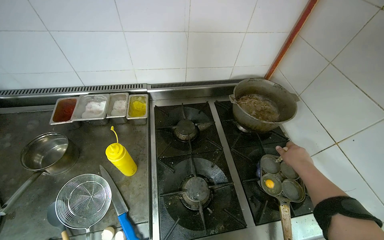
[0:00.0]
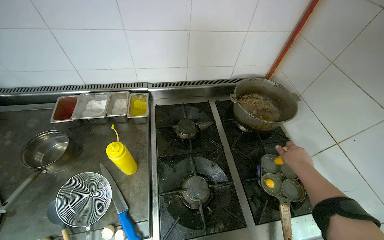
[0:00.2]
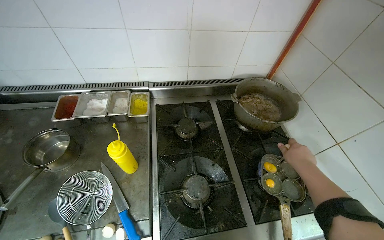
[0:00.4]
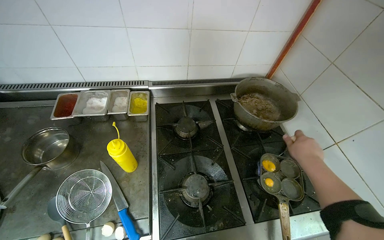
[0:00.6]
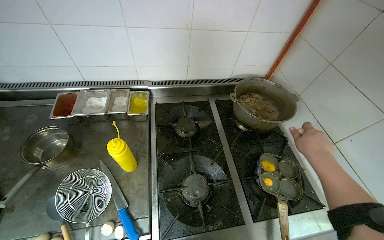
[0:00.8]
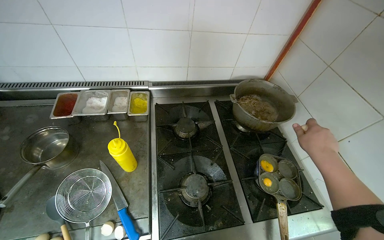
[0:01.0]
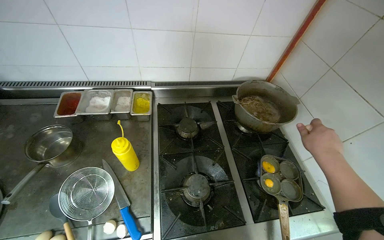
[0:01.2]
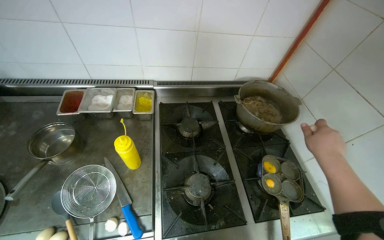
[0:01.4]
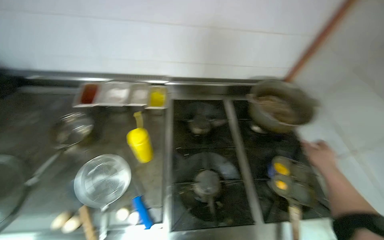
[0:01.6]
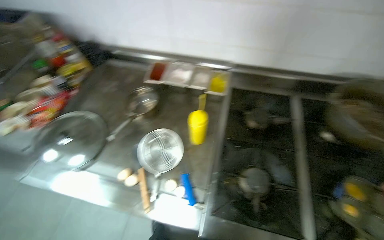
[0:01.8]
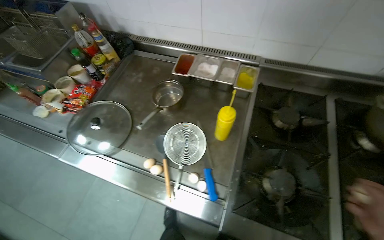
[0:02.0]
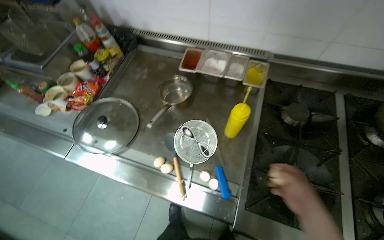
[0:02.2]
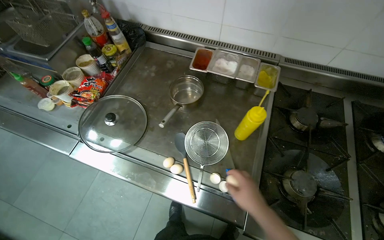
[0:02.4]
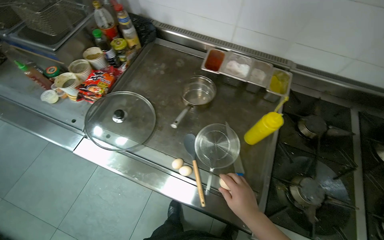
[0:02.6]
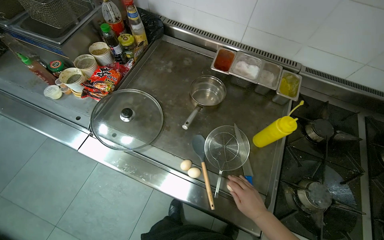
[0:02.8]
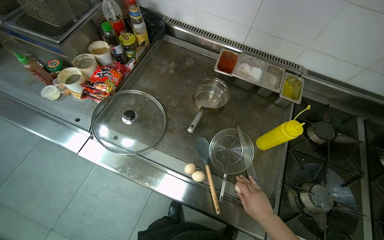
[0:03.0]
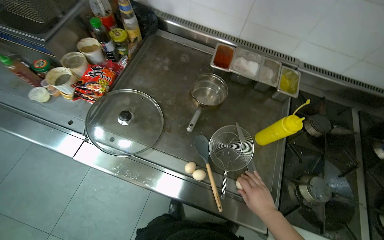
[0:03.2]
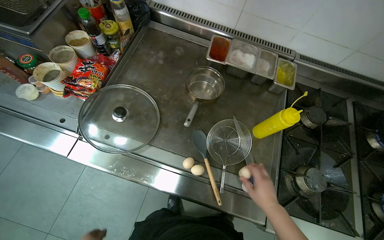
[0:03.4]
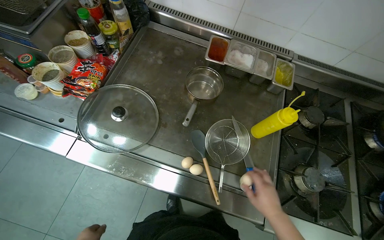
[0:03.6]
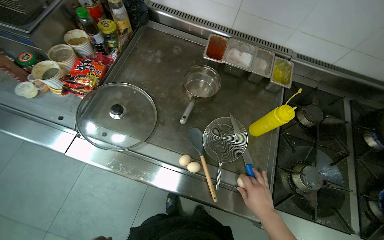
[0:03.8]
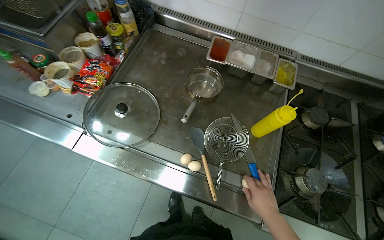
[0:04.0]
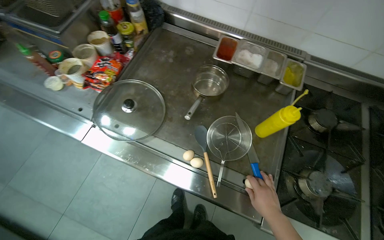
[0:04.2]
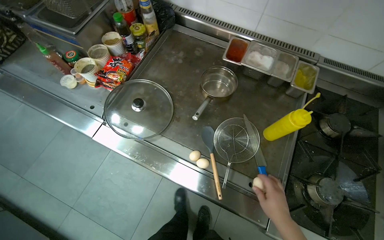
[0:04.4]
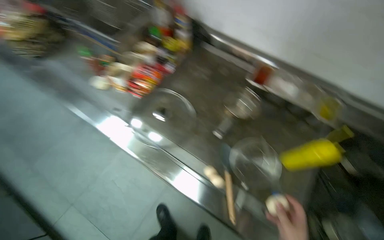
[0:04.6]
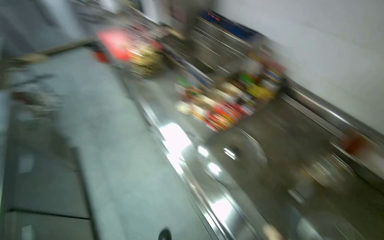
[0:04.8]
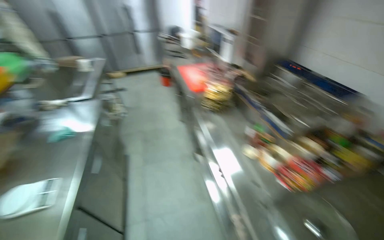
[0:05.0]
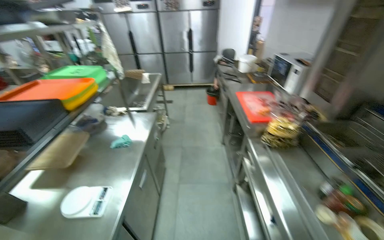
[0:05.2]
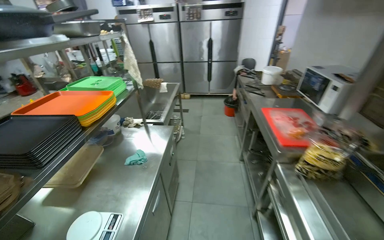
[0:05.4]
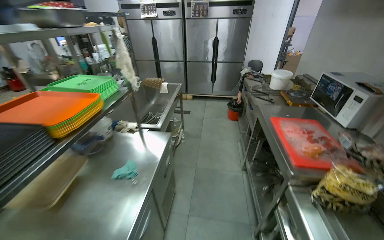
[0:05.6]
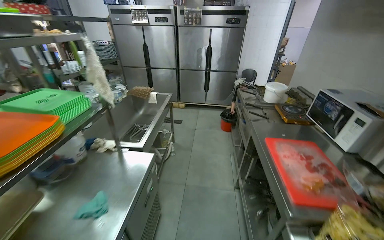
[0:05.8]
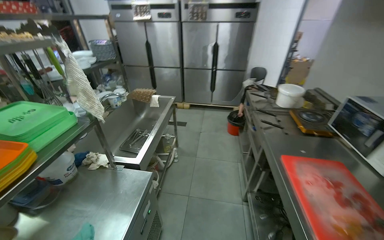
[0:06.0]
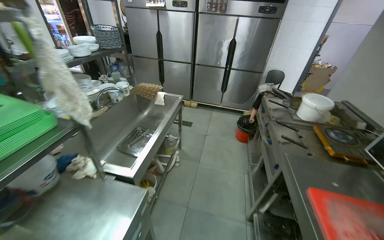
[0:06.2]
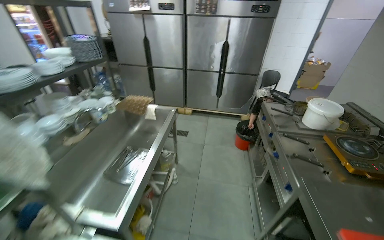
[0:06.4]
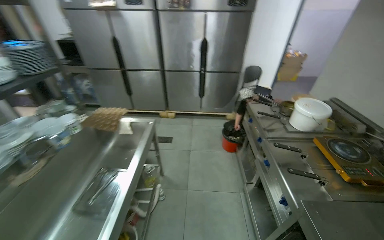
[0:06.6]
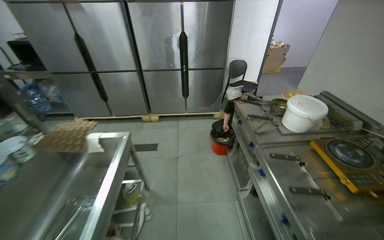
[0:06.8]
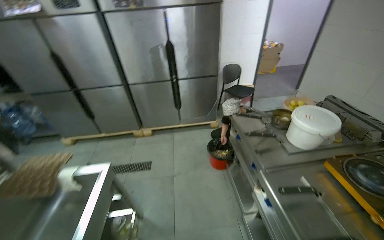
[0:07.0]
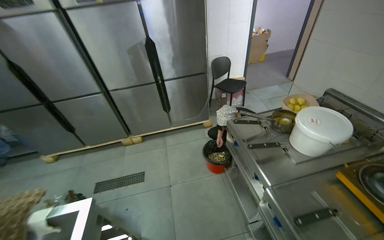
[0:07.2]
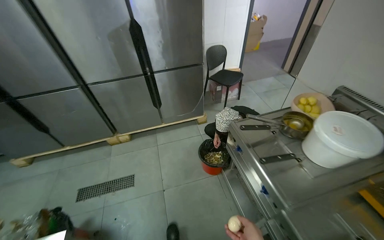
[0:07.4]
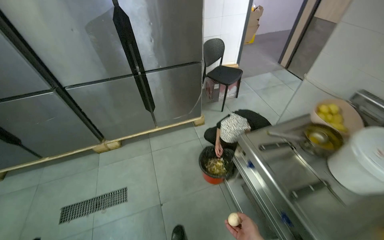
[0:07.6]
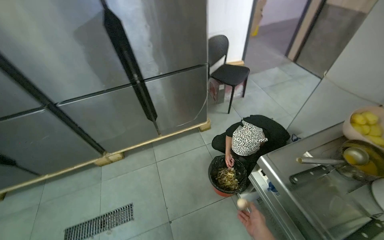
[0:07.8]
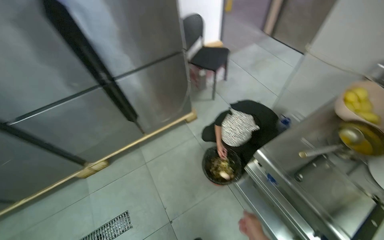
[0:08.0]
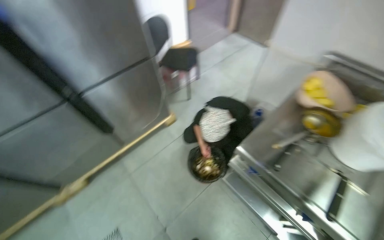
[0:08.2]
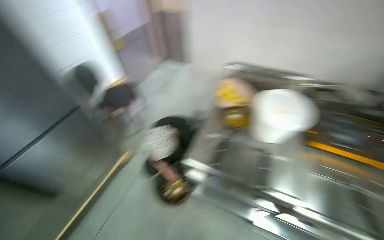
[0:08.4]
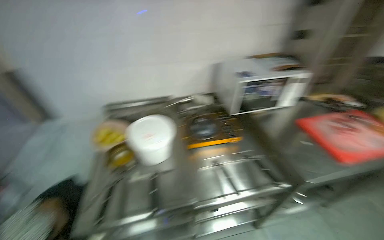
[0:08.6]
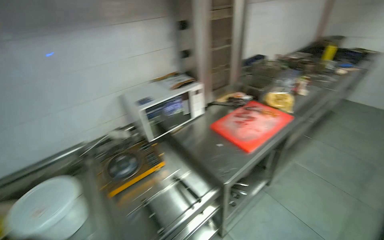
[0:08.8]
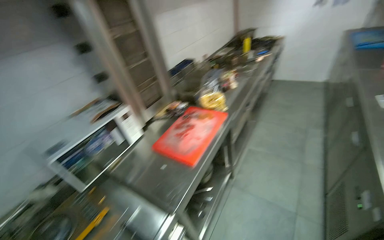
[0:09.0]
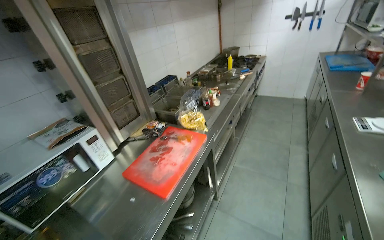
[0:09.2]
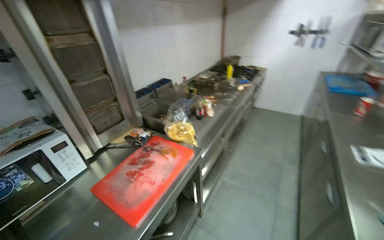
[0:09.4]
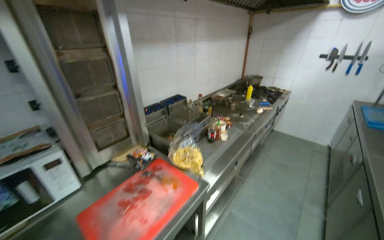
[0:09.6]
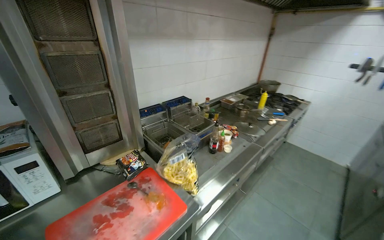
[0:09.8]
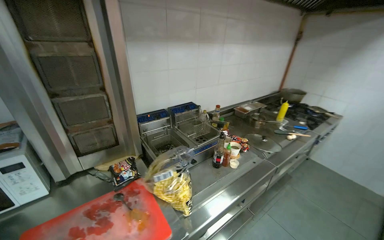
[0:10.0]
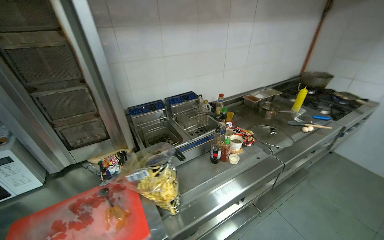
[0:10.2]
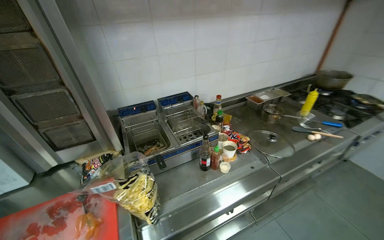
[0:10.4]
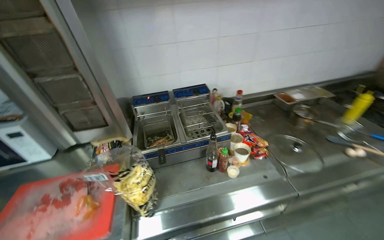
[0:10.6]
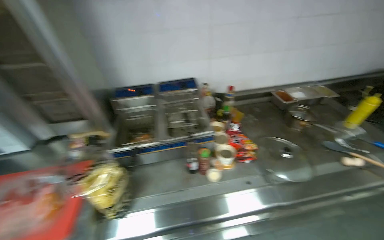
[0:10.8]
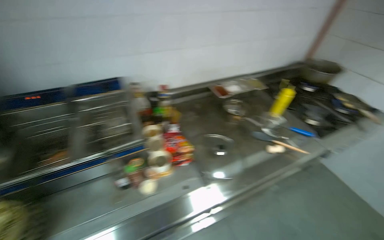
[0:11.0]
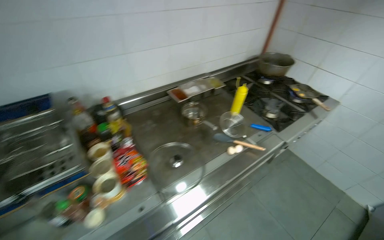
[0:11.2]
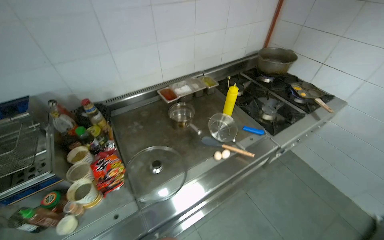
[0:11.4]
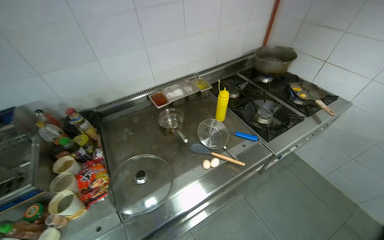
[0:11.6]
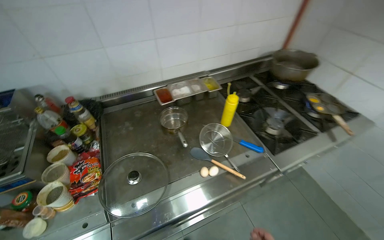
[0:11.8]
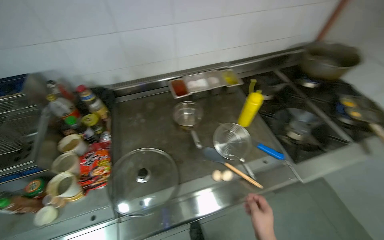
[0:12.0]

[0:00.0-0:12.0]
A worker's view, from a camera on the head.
Job: cooking food.
The whole recording: Cooking eggs on stove. The worker places a pan on the stove, adds oil, cracks multiple eggs into the pan, and adjusts the pan.
0:01.6 to 0:03.0: The wearer moves approximately 40 cm. The wearer's head swings roughly 25 degrees to the left.
0:04.4 to 0:06.0: The camera travels approximately 1 m. The wearer's head swings about 75 degrees to the left. The view tips upward by some 35 degrees.
0:06.0 to 0:07.6: The camera is carried about 1.5 m. The wearer looks approximately 25 degrees further to the right. The view tilts roughly 15 degrees downward.
0:07.6 to 0:09.0: The camera travels approximately 50 cm. The head turns to the right by roughly 120 degrees. The wearer looks roughly 15 degrees further upward.
0:10.4 to 0:12.0: The camera travels some 1 m. The wearer looks approximately 20 degrees further downward.

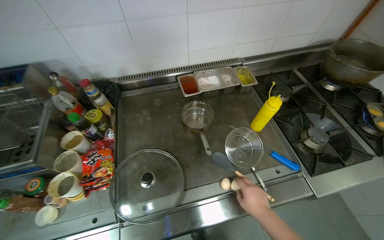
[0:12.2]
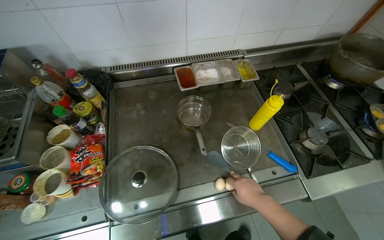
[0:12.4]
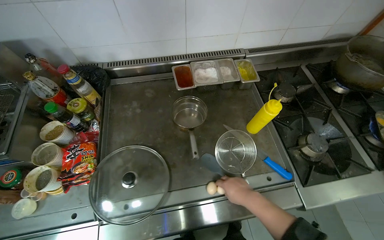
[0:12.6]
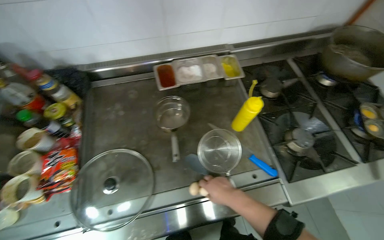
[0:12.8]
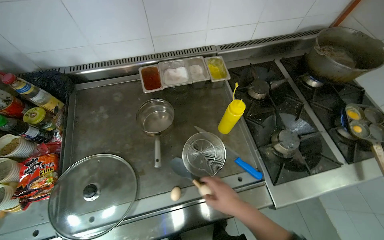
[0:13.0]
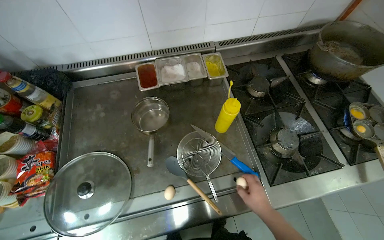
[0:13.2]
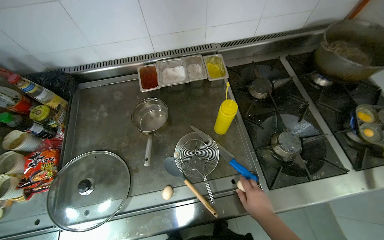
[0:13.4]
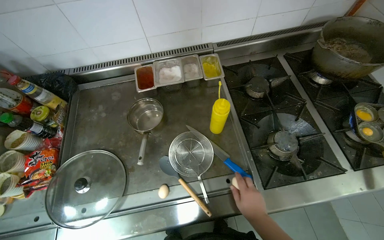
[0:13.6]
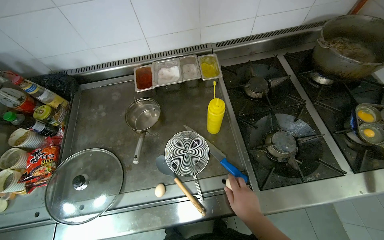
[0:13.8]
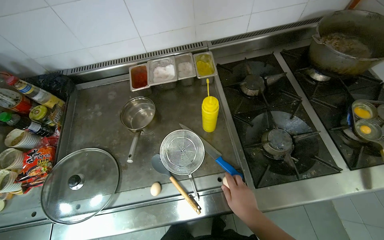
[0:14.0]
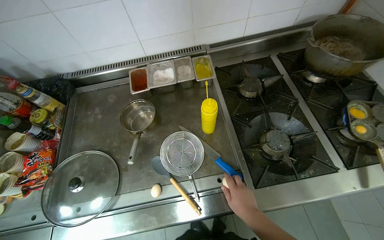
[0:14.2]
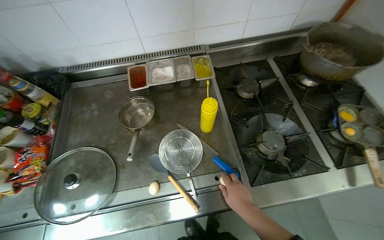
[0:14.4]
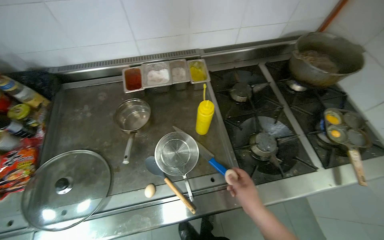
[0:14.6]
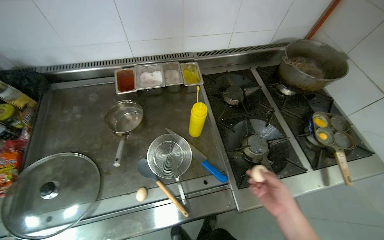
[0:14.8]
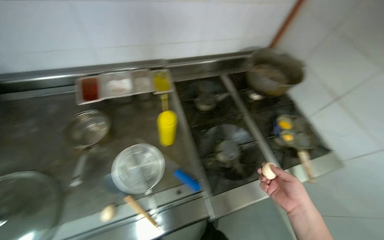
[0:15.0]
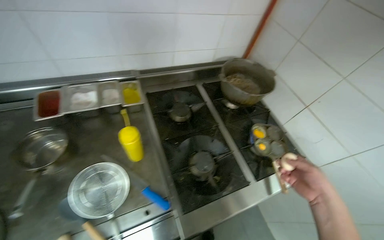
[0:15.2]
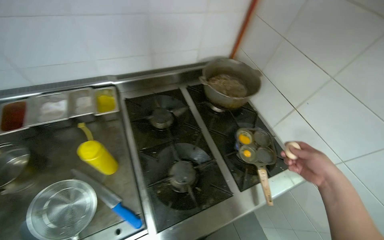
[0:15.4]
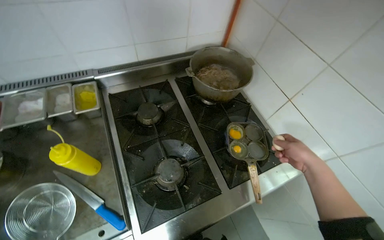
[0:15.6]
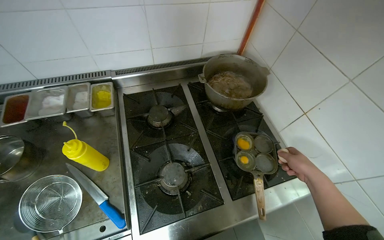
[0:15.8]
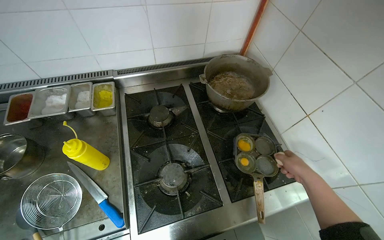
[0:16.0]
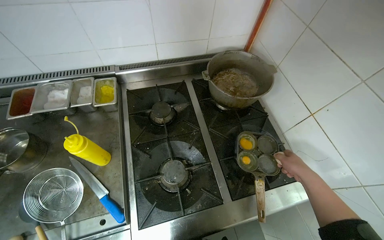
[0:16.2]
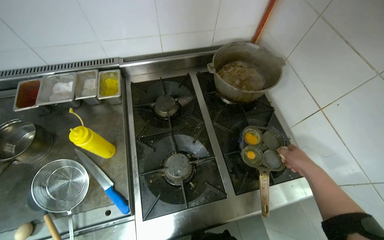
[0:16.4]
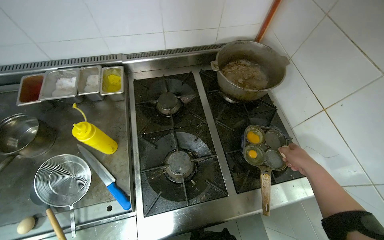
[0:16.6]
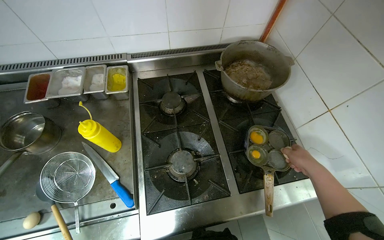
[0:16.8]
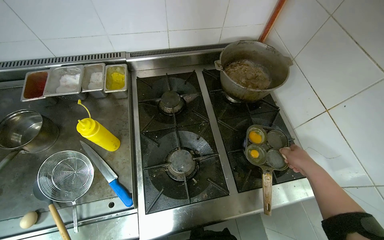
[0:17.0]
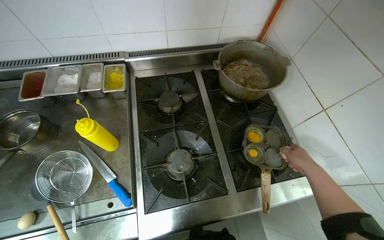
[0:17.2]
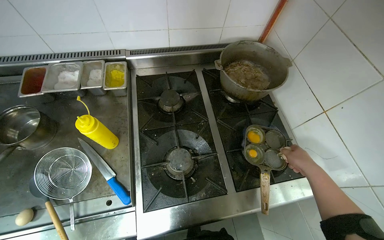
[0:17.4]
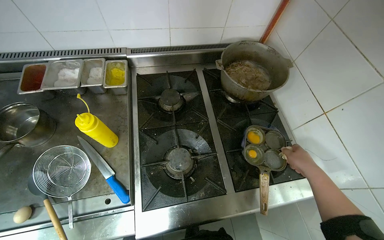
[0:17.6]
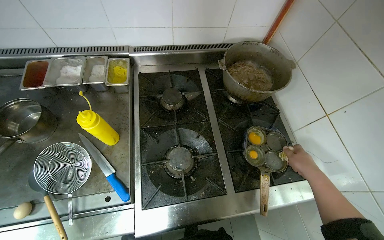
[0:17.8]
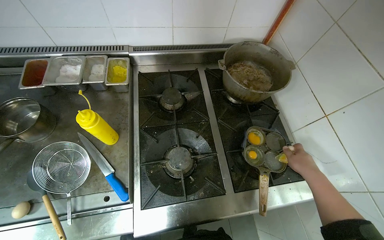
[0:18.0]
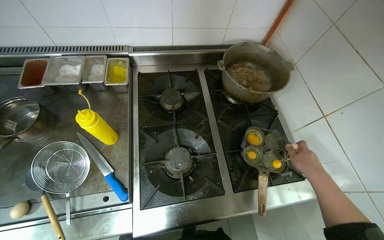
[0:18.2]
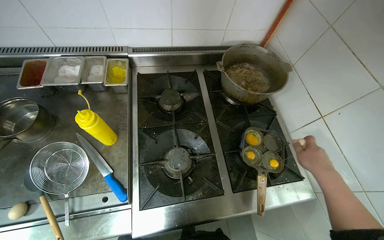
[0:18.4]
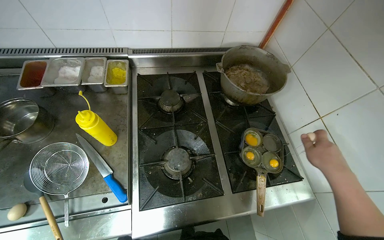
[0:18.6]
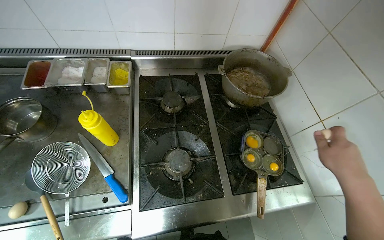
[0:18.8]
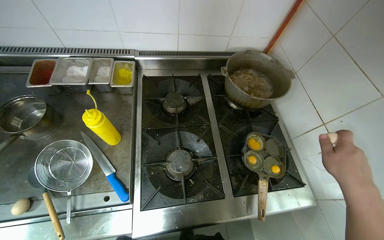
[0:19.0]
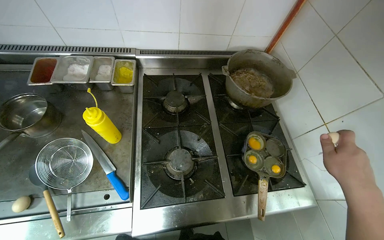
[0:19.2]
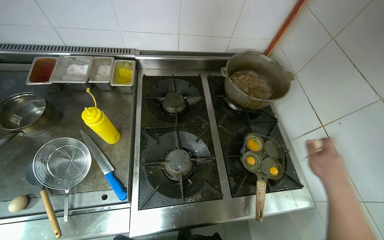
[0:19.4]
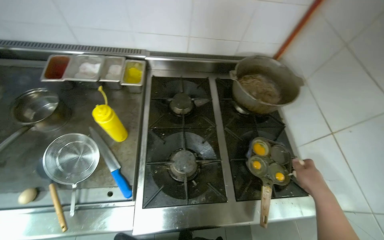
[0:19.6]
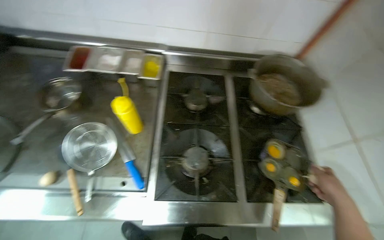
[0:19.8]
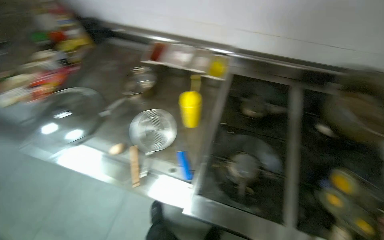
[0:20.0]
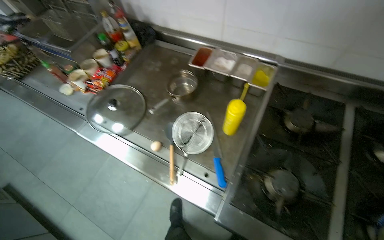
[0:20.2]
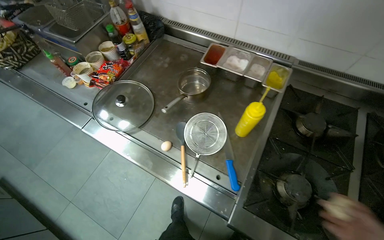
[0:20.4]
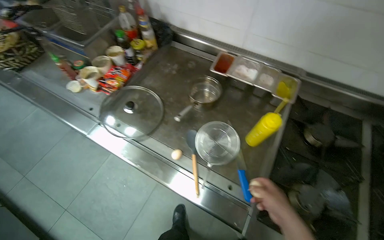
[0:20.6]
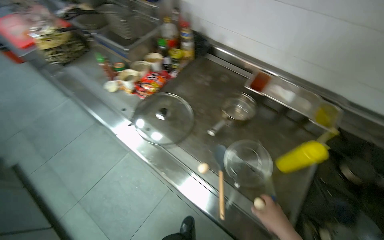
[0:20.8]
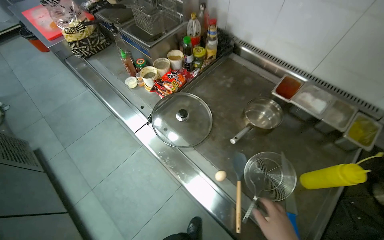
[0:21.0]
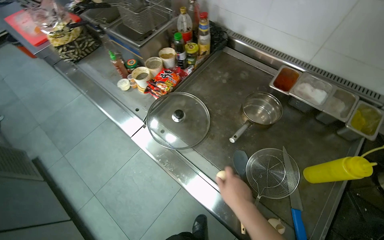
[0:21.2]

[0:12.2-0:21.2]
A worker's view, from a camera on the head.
Job: cooking food.
The whole recording: Cooking eggs on stove. The worker places a pan on the stove, adds oil, cracks multiple eggs into the pan, and adjusts the pan.
0:13.8 to 0:15.2: The camera sweeps to the right, by approximately 20 degrees. The right hand shifts about 40 cm to the right.
0:15.2 to 0:16.6: The right hand shifts approximately 25 cm farther from the camera and up the picture.
0:16.6 to 0:18.2: The right hand travels nearer to the camera by approximately 10 cm.
0:19.8 to 0:21.2: The head travels roughly 50 cm. The head turns to the left by some 40 degrees.
